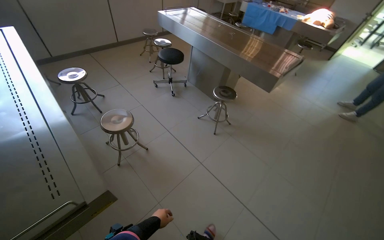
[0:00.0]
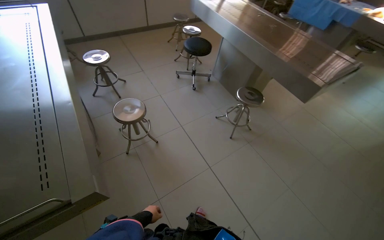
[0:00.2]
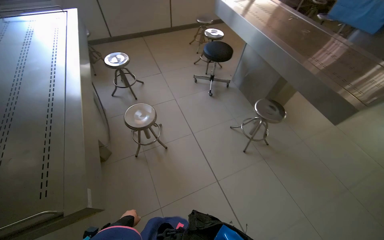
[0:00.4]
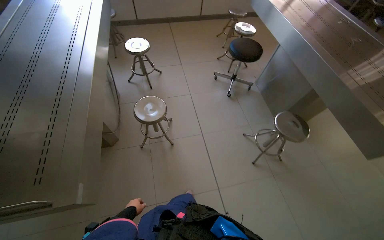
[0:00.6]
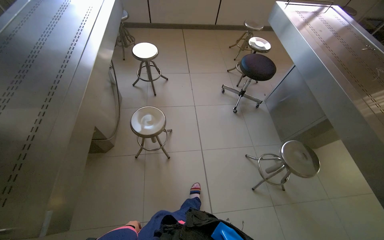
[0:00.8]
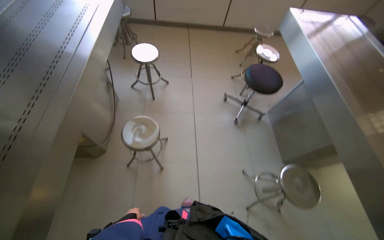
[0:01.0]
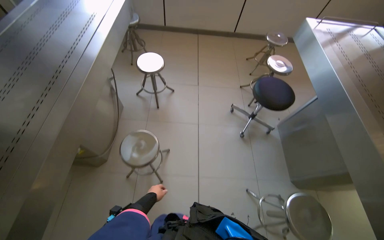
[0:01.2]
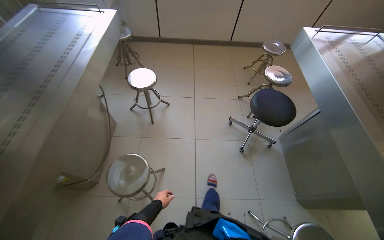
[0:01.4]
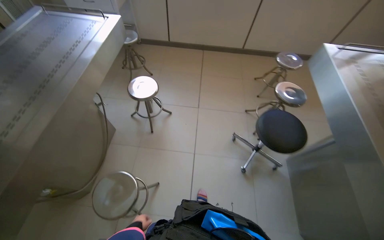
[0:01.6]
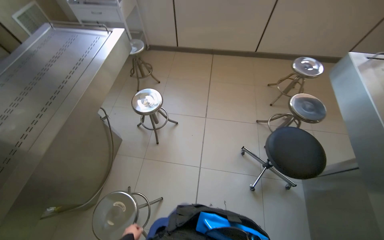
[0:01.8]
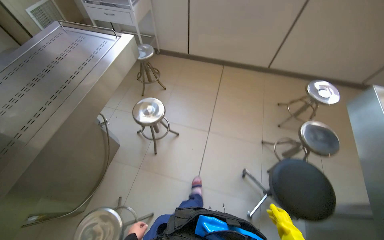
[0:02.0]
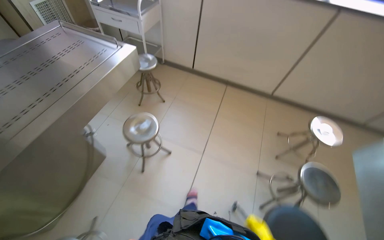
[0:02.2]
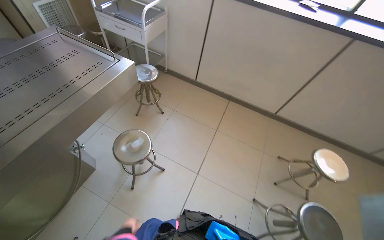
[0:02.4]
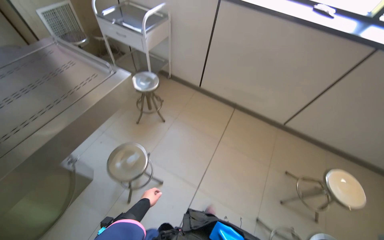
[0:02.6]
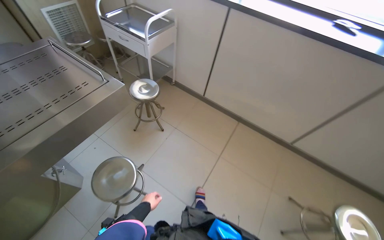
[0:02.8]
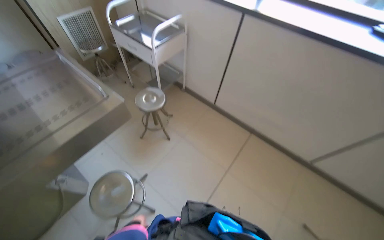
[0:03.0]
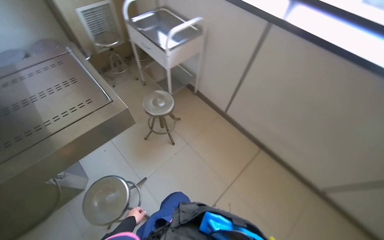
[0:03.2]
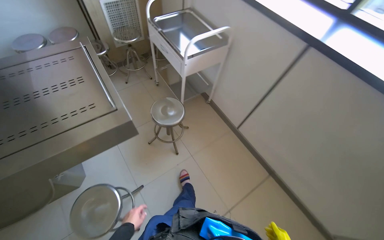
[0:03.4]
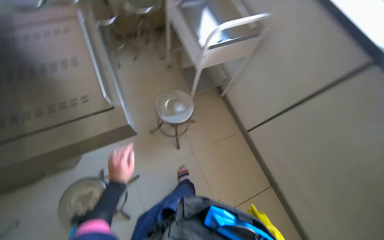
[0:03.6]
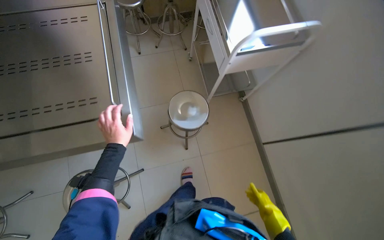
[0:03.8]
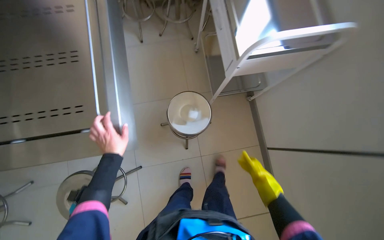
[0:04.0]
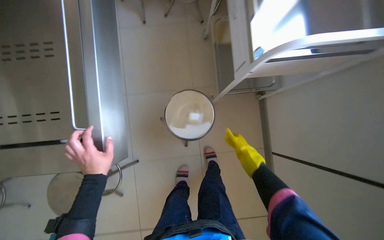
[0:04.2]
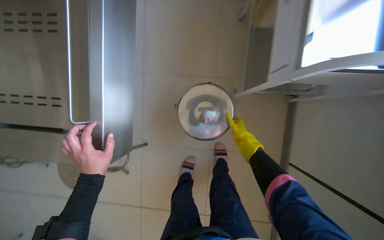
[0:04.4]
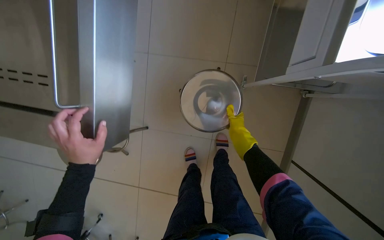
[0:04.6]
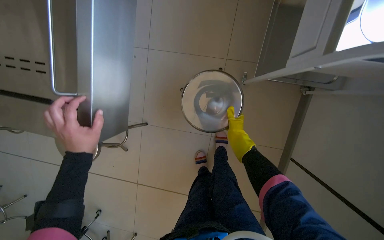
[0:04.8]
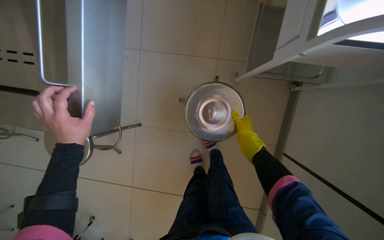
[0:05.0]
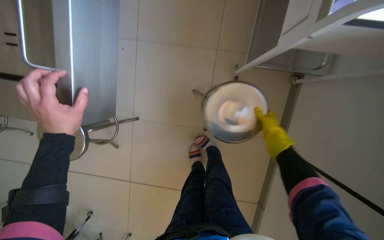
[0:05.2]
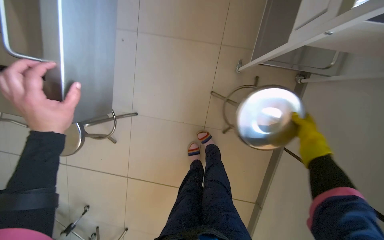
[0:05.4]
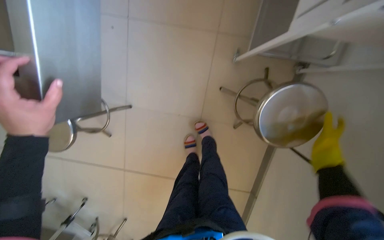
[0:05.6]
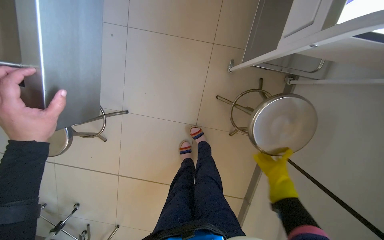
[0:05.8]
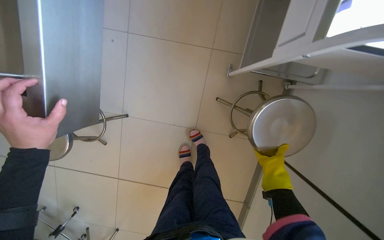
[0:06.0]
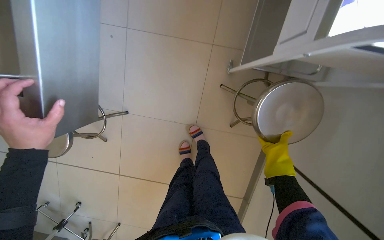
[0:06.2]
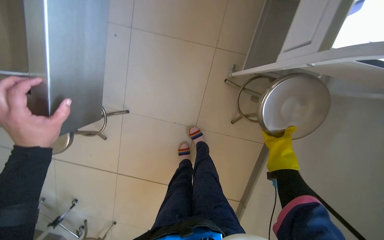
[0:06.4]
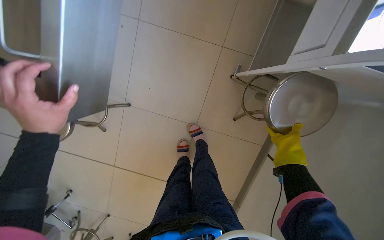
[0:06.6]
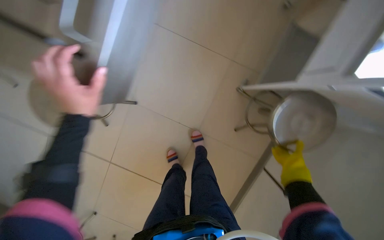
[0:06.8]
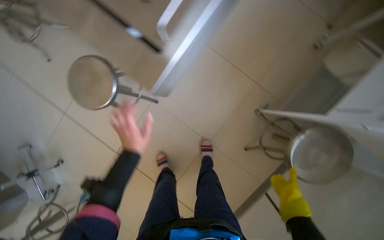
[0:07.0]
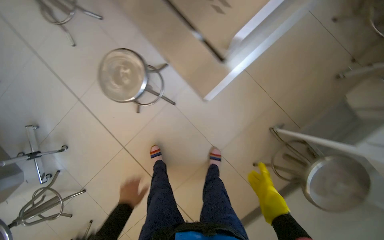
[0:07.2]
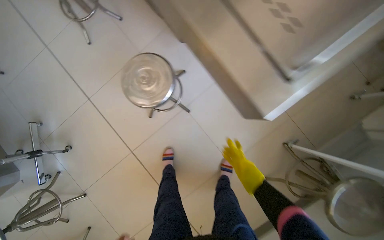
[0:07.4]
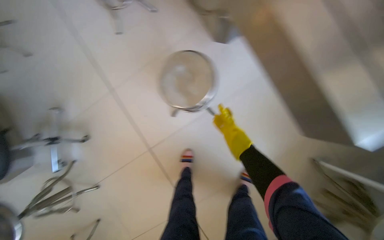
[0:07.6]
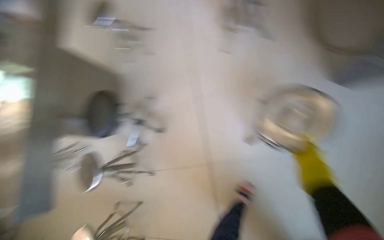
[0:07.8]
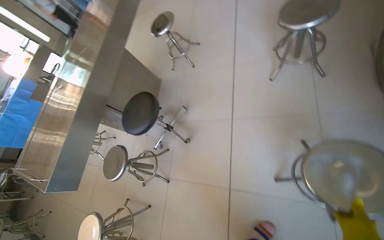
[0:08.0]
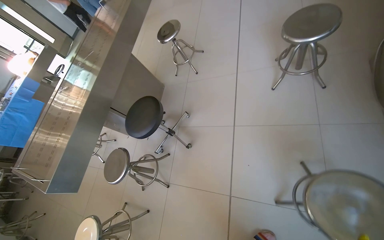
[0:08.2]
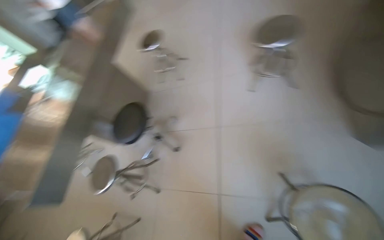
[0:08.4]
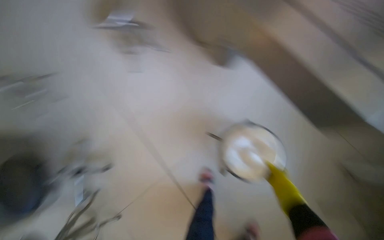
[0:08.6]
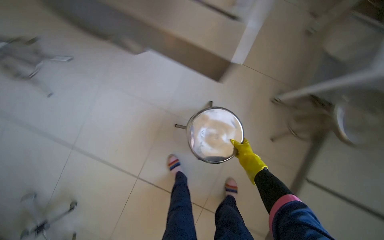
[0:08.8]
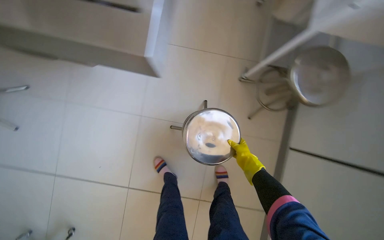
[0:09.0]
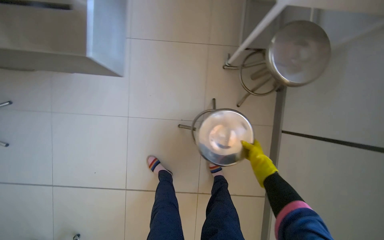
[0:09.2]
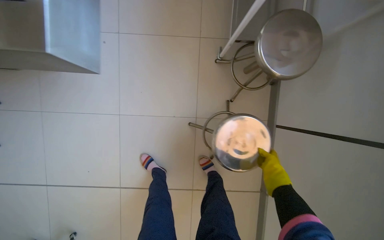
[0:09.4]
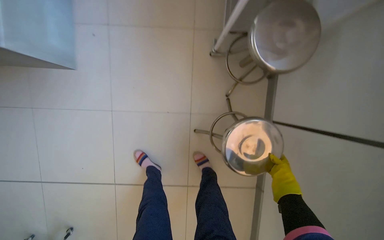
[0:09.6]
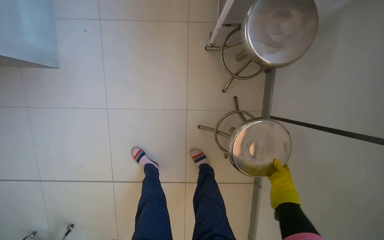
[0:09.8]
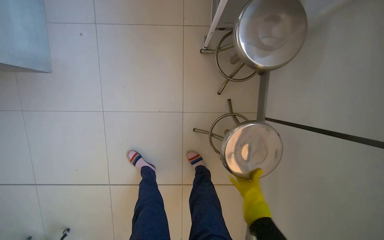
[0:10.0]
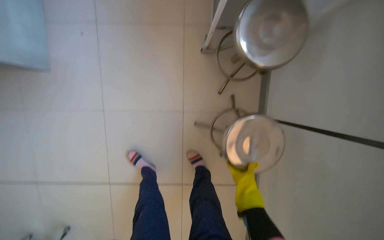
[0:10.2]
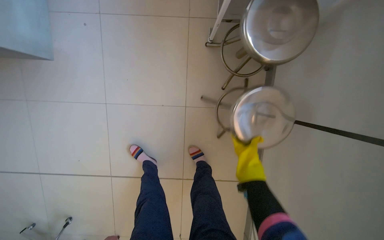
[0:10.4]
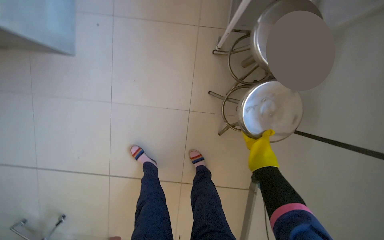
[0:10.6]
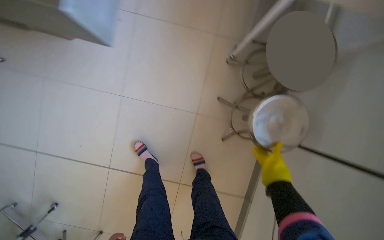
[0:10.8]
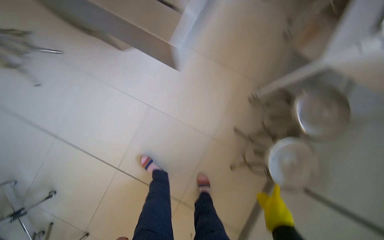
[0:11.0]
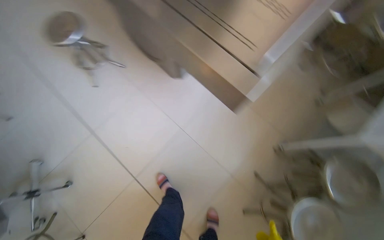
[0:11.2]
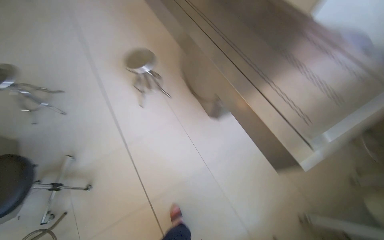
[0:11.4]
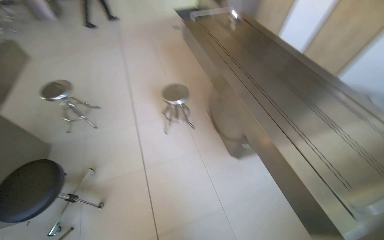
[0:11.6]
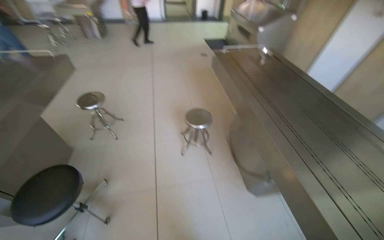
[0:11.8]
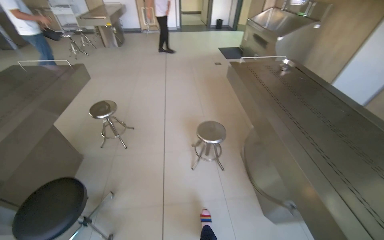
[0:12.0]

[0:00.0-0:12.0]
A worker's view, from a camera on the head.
Job: organizing items.
The whole recording: Stacking metal stools. The worker stacks metal stools in the room.
0:00.0 to 0:01.6: The camera is carried some 1 m. The head rotates some 50 degrees to the left.
0:01.6 to 0:03.0: The wearer moves roughly 1 m. The head turns to the left by some 35 degrees.
0:03.0 to 0:04.4: The camera travels roughly 90 cm. The head rotates approximately 55 degrees to the left. The view tilts approximately 30 degrees downward.
0:04.4 to 0:06.0: The right hand goes some 25 cm down the picture and to the right.
0:06.0 to 0:07.6: The camera travels about 60 cm. The scene turns roughly 45 degrees clockwise in the picture.
0:10.4 to 0:12.0: The camera is carried some 1 m. The wearer looks some 80 degrees further to the left. The wearer looks approximately 55 degrees further upward.

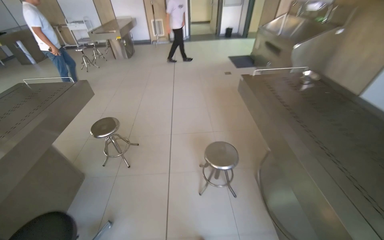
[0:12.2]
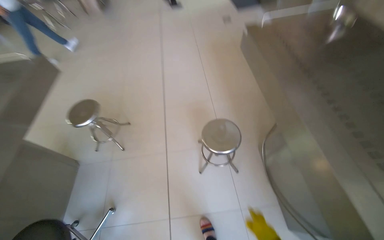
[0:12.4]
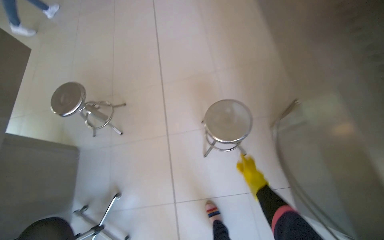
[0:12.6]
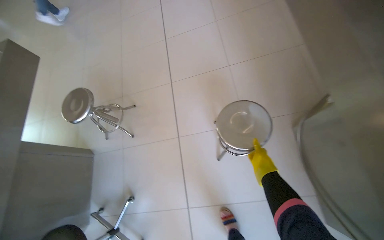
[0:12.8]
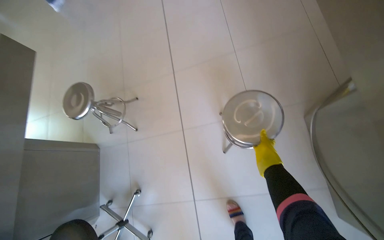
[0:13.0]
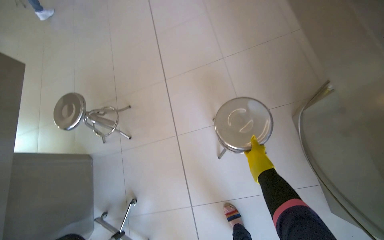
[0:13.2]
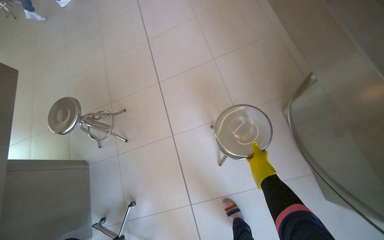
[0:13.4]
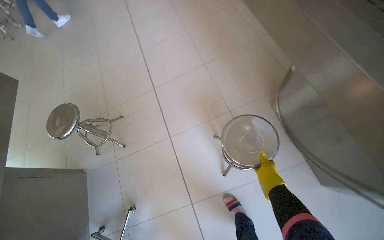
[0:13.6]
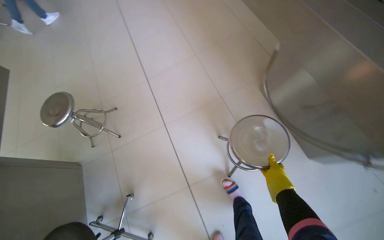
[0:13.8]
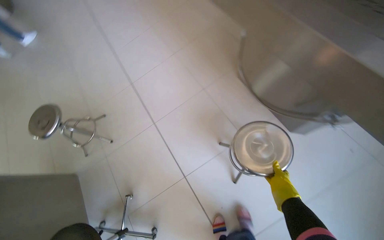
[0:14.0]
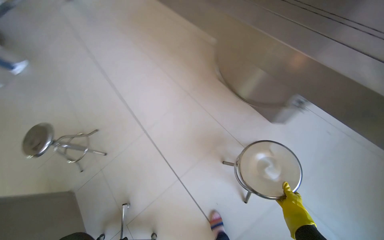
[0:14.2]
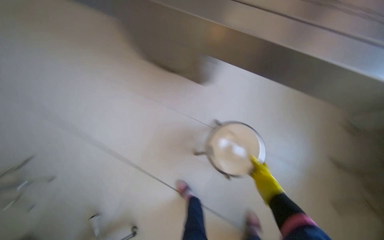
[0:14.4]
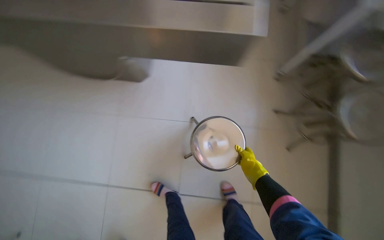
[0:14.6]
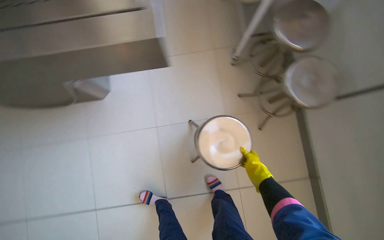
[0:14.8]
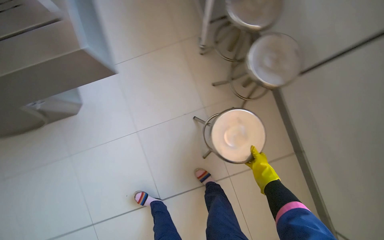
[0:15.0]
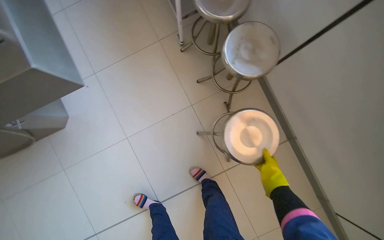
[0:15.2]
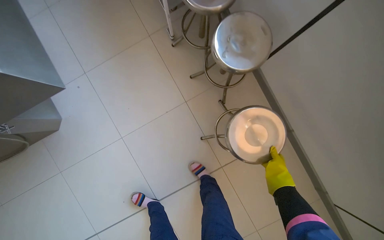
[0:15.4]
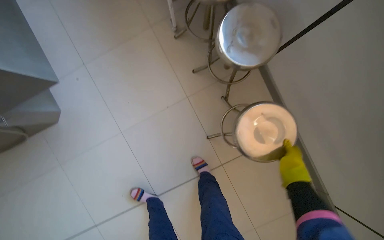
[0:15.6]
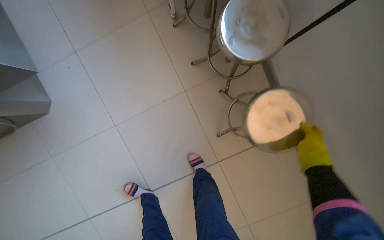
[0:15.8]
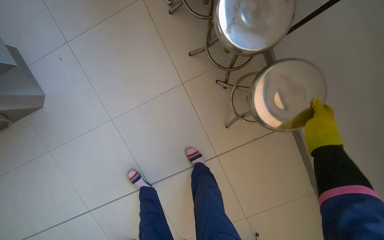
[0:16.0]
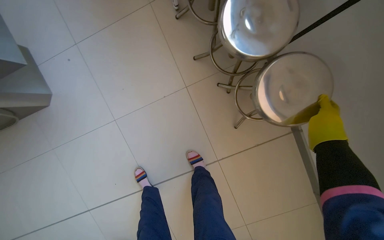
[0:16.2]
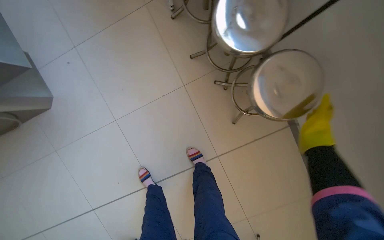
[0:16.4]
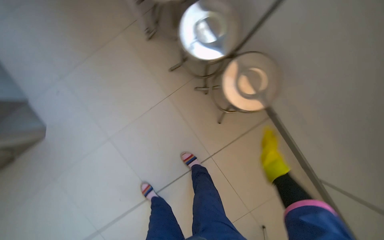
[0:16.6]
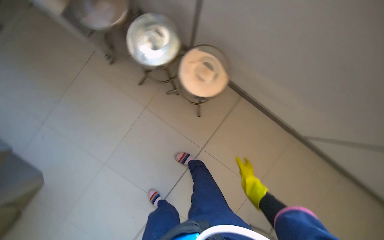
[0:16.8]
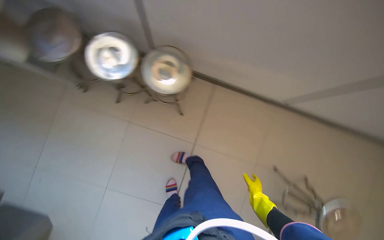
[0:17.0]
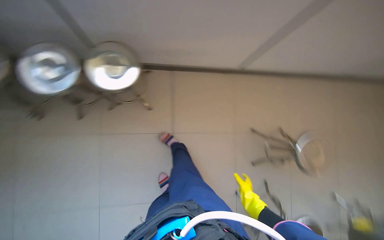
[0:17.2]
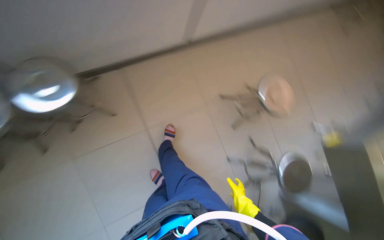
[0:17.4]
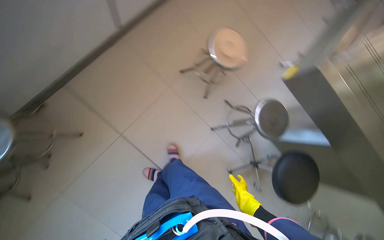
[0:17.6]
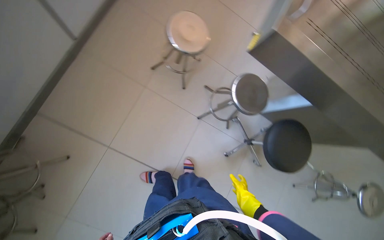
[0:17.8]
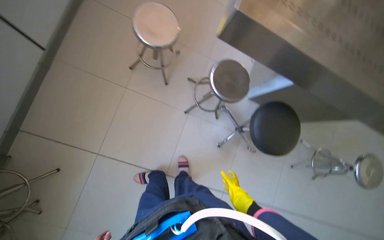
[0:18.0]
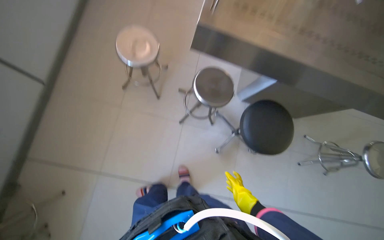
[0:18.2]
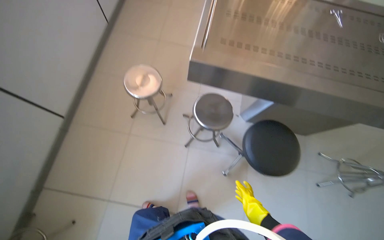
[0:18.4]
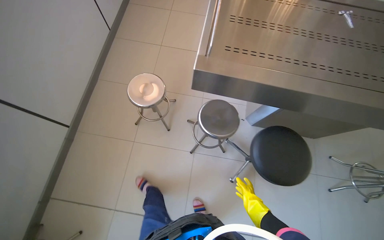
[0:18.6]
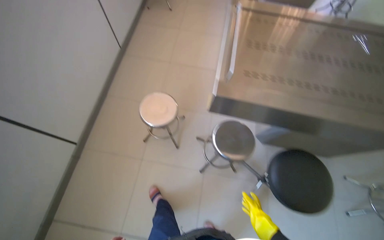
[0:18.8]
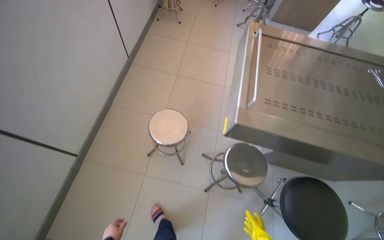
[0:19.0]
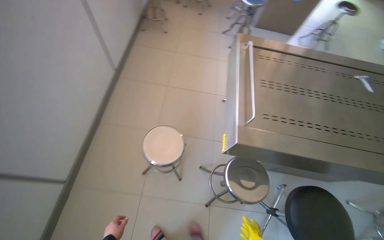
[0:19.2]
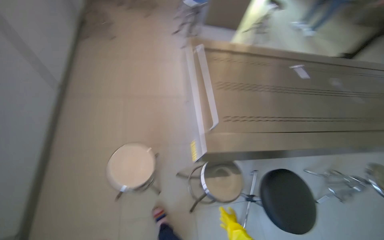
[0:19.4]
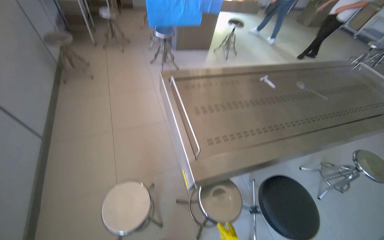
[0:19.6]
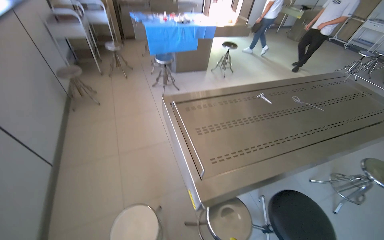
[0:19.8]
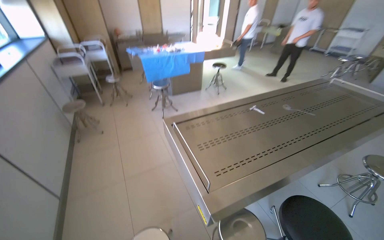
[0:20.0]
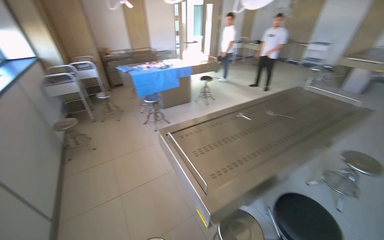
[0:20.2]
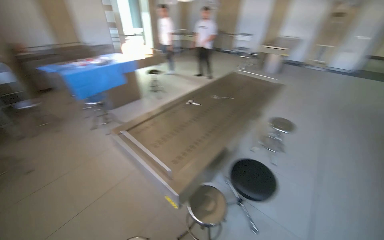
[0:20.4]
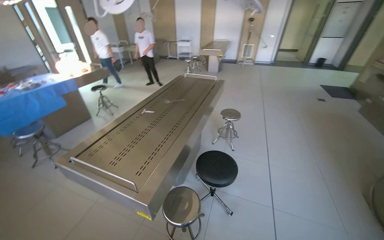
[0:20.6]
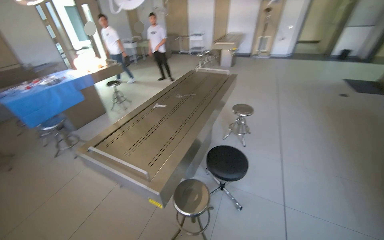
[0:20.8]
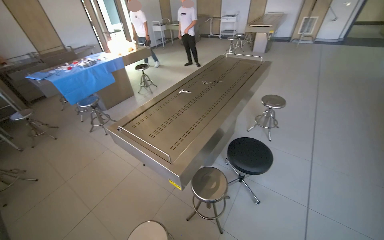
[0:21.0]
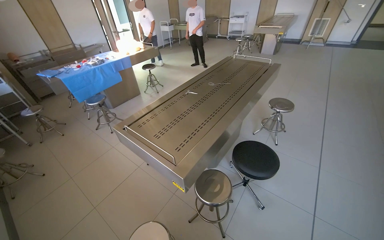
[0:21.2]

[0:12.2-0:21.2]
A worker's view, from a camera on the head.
Job: organizing items.
The whole recording: Stacking metal stools. The worker stacks metal stools in the room.
0:12.2 to 0:13.8: The view tips downward by roughly 25 degrees.
0:15.2 to 0:16.6: The right hand reaches roughly 10 cm nearer to the camera, then returns.
0:16.6 to 0:18.2: The camera is carried approximately 90 cm. The head rotates about 130 degrees to the right.
0:18.2 to 0:19.8: The head travels about 50 cm. The head turns to the right by roughly 35 degrees. The view tips upward by about 30 degrees.
0:19.8 to 0:21.2: The wearer's head swings roughly 35 degrees to the right.
